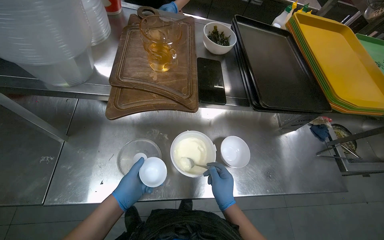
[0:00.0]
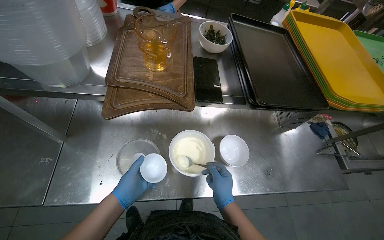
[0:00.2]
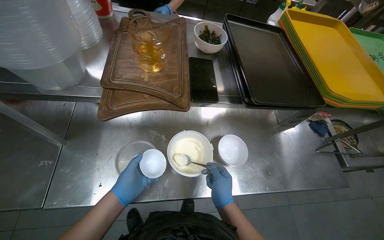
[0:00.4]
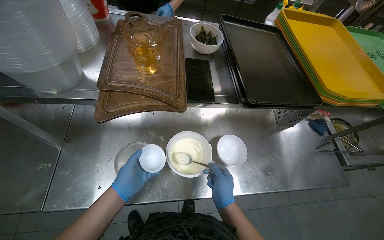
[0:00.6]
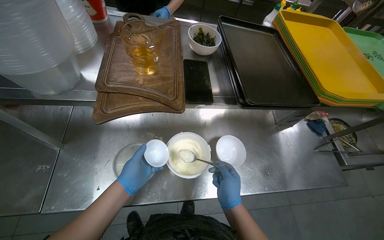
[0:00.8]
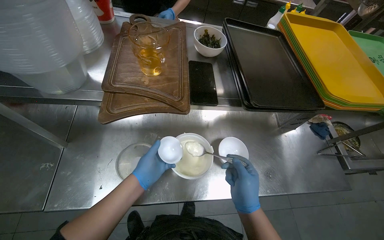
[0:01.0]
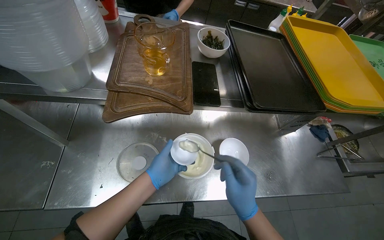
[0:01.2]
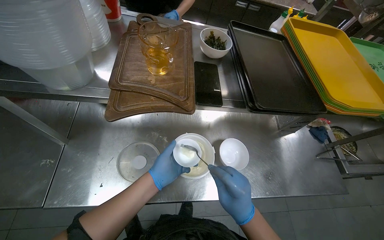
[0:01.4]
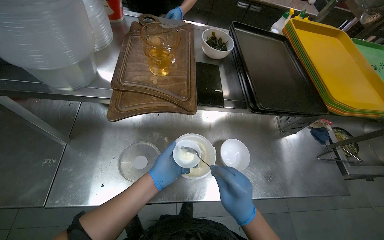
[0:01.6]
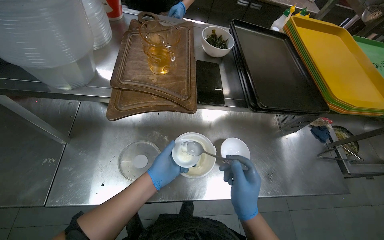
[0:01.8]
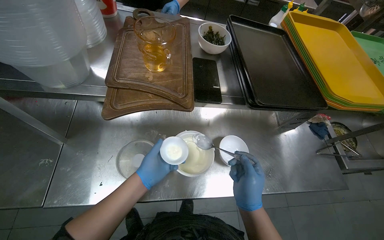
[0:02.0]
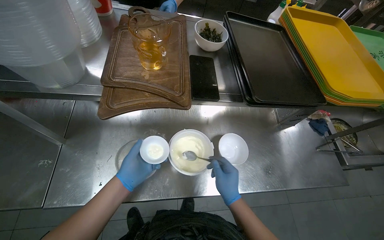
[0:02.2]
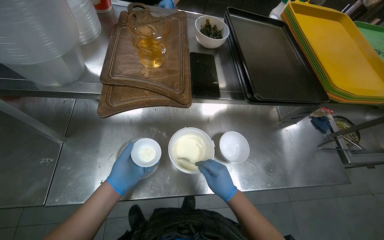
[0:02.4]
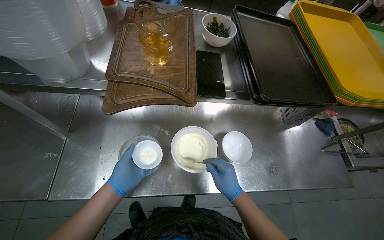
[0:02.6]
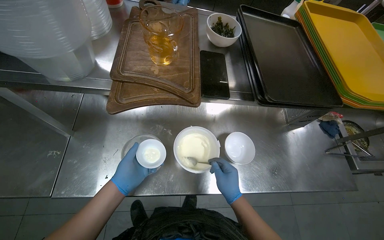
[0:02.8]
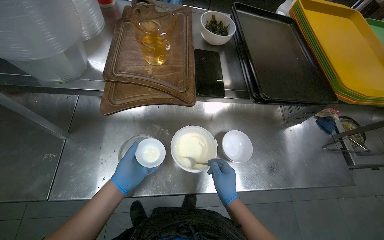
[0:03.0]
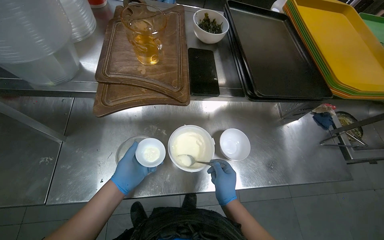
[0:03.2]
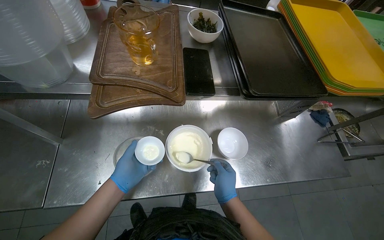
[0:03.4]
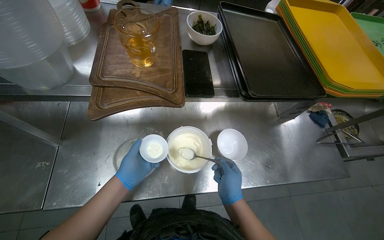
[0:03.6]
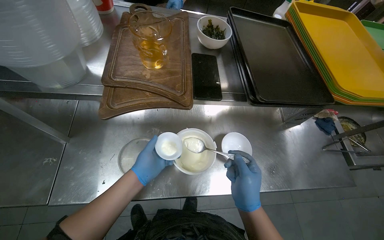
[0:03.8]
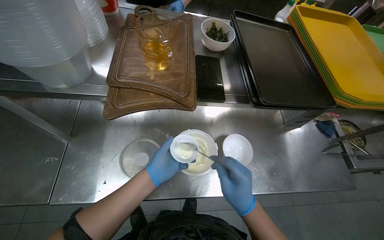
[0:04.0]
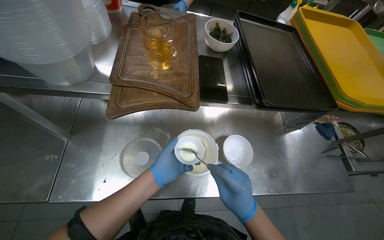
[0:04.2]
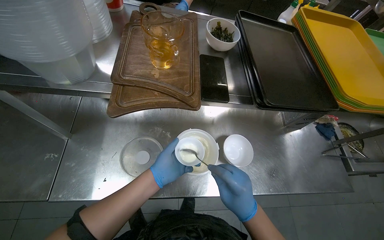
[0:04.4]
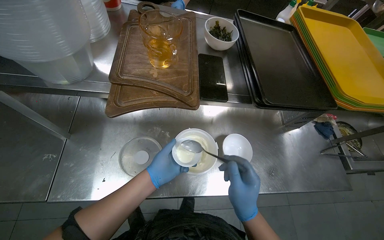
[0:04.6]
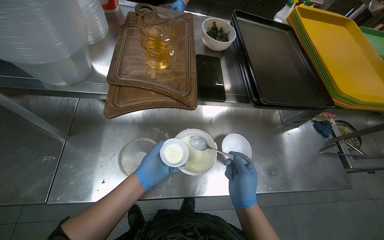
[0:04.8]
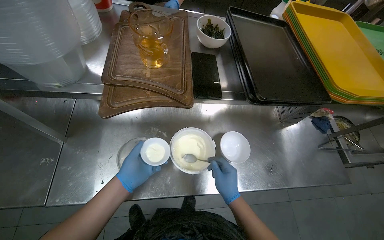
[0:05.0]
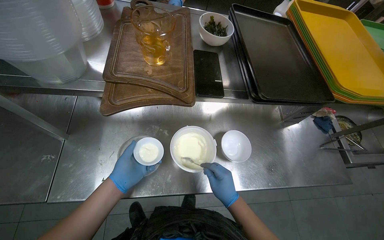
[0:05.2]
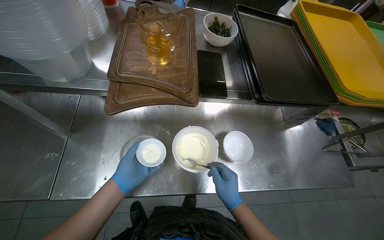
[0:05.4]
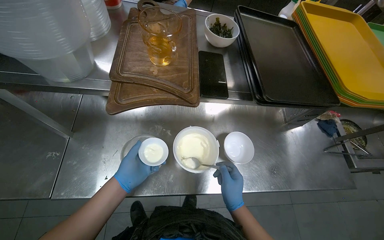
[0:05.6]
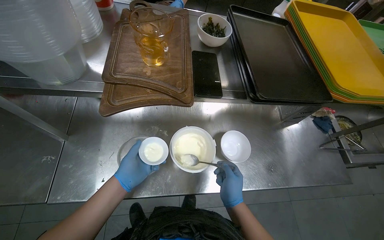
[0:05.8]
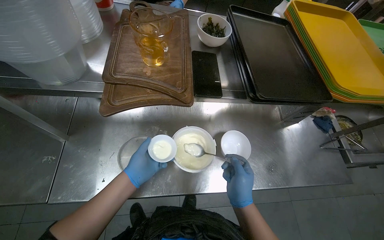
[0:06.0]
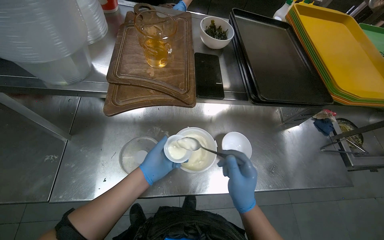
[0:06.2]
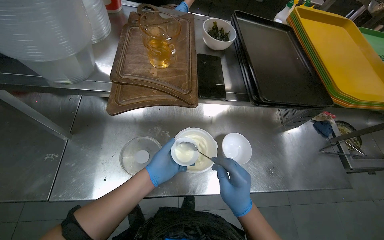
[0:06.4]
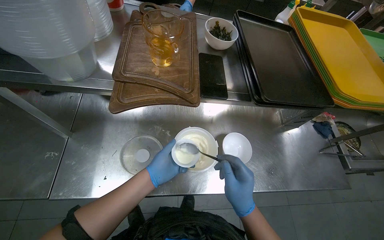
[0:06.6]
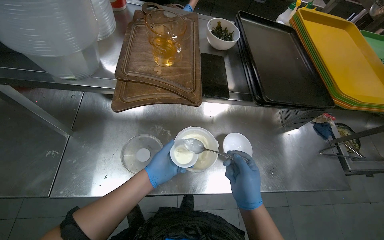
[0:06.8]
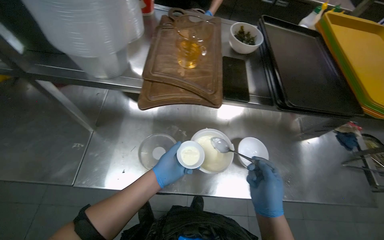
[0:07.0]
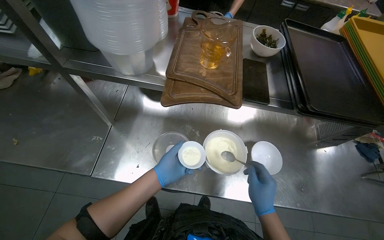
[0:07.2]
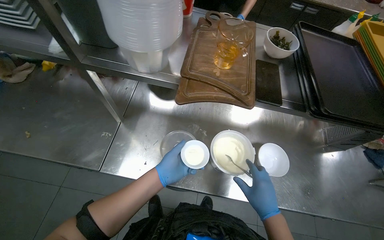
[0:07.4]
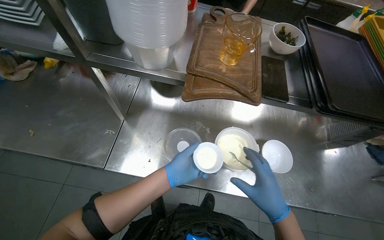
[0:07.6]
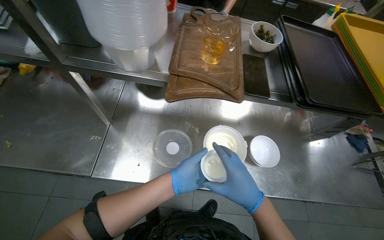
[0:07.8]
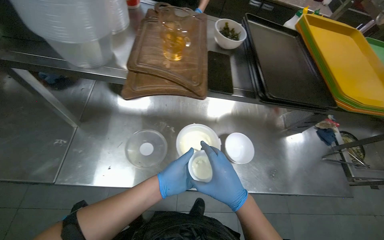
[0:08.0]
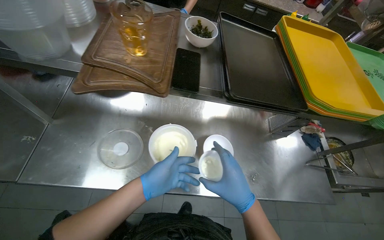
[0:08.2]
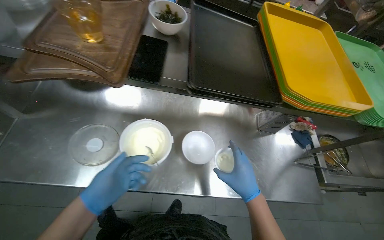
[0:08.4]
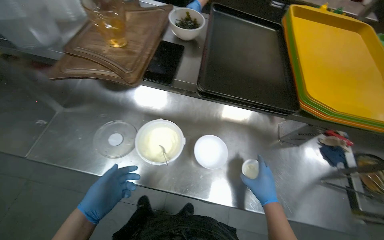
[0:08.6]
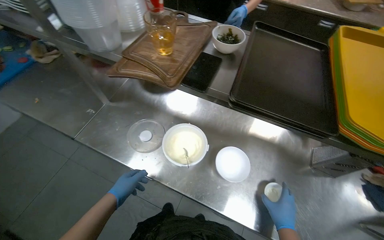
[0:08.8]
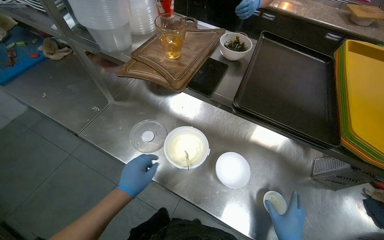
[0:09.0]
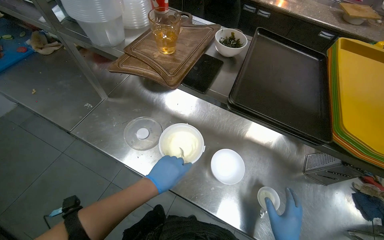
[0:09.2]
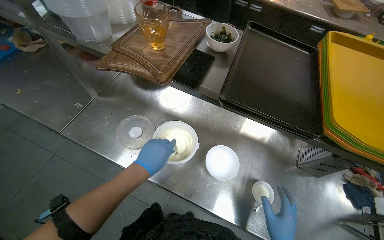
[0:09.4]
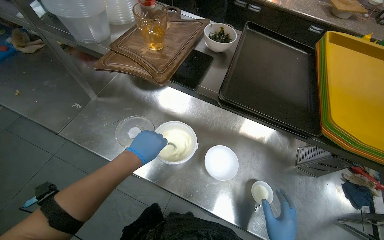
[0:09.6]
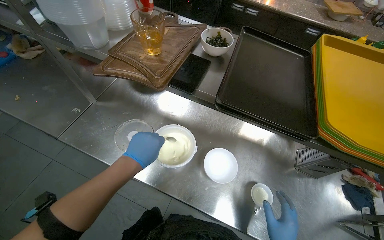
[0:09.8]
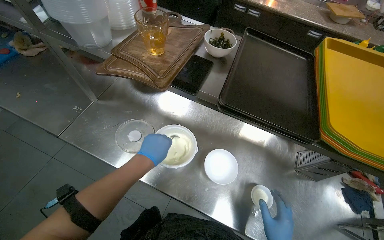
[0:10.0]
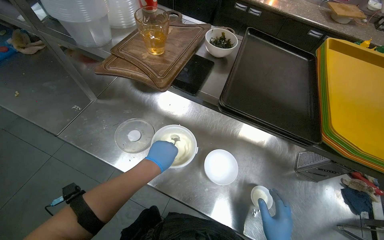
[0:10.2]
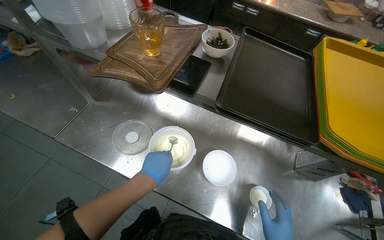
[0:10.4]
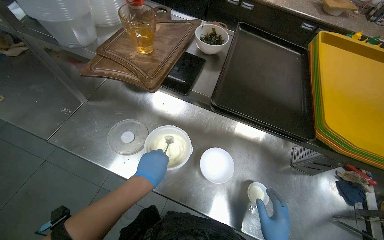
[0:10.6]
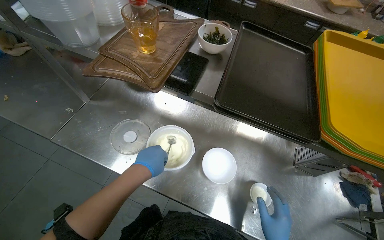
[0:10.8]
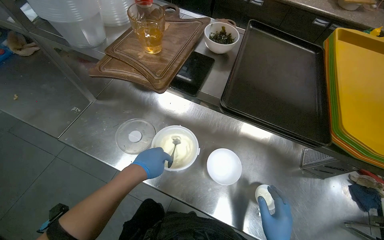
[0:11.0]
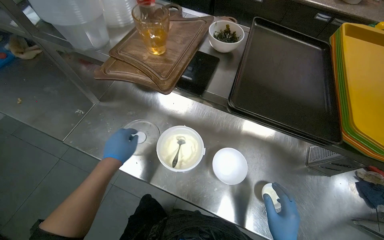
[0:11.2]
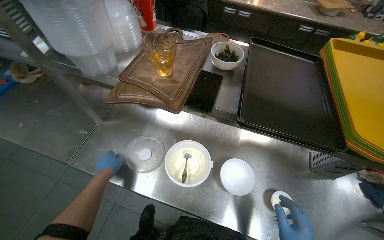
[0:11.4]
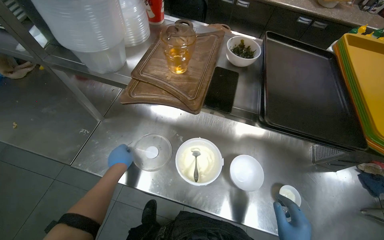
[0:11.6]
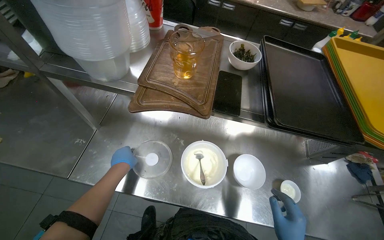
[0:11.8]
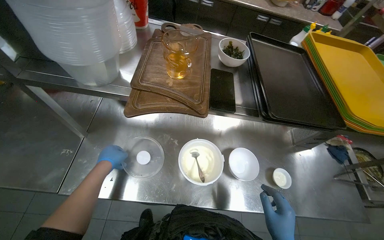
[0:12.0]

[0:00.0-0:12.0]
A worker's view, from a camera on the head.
Job: preparing food.
The whole recording: Preparing and storing food item. The worker retrieves a food container from the refrigerator, scoops its contents into a small bowl, and returns the container to the refrigerator.
0:00.0 to 0:01.6: The right hand heads nearer to the camera, covering roughly 10 cm; the left hand travels to the right by approximately 10 cm.
0:01.6 to 0:03.0: The right hand heads farther from the camera, covering approximately 10 cm, while the left hand heads to the left, covering about 10 cm.
0:03.0 to 0:04.4: The right hand travels nearer to the camera by about 10 cm. Meanwhile the left hand moves to the right, about 10 cm.
0:06.0 to 0:07.6: The hands make small movements and keep their place.
0:07.6 to 0:09.0: The head turns to the left by approximately 20 degrees.
0:09.0 to 0:10.4: The left hand is displaced to the right by some 10 cm.
0:10.4 to 0:12.0: The wearer looks about 20 degrees further to the right. The left hand shifts roughly 30 cm to the left and farther from the camera.

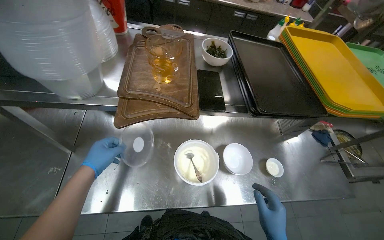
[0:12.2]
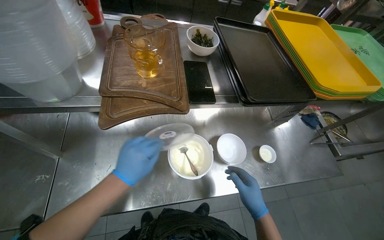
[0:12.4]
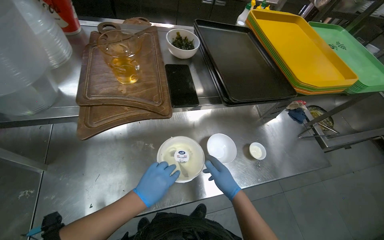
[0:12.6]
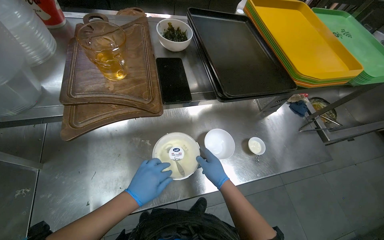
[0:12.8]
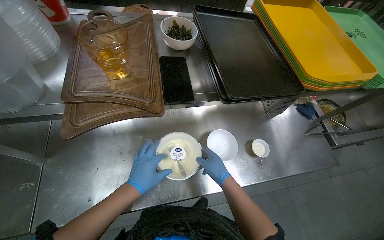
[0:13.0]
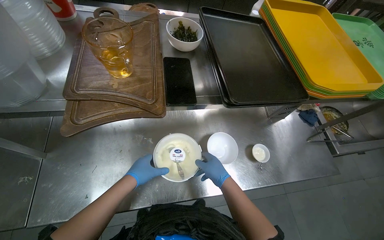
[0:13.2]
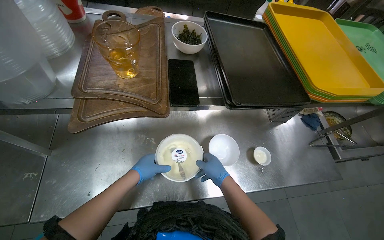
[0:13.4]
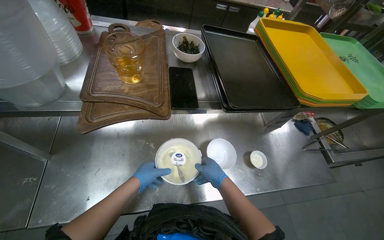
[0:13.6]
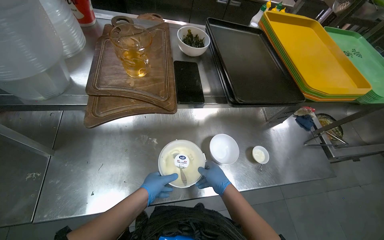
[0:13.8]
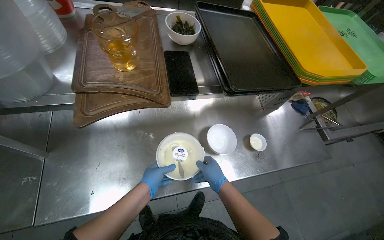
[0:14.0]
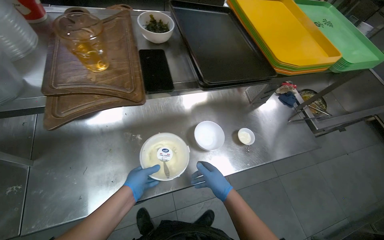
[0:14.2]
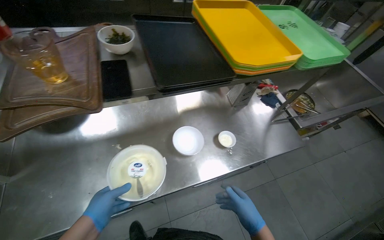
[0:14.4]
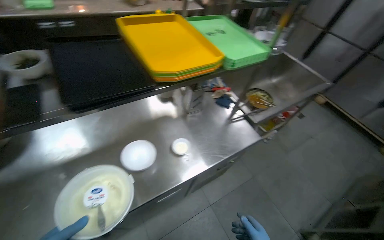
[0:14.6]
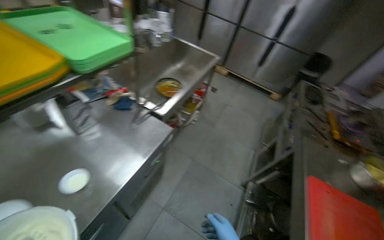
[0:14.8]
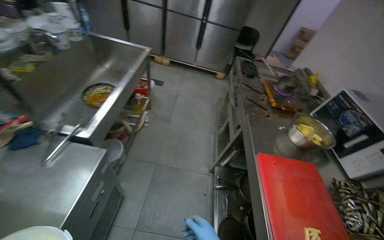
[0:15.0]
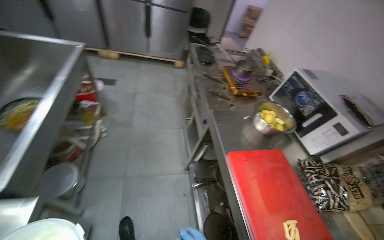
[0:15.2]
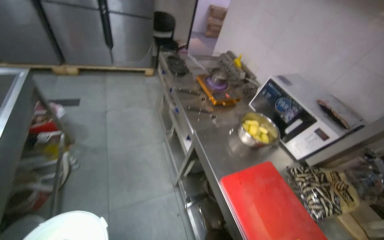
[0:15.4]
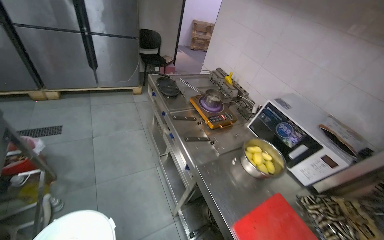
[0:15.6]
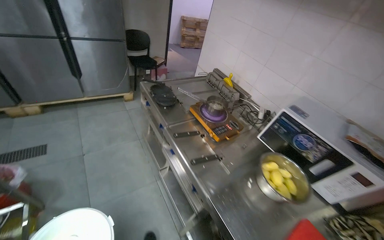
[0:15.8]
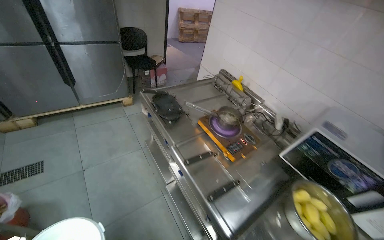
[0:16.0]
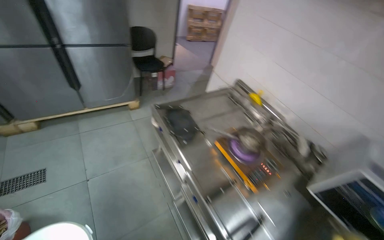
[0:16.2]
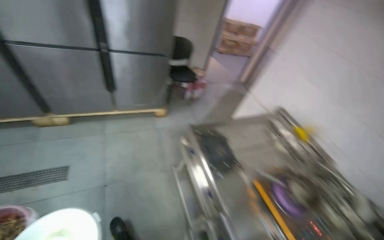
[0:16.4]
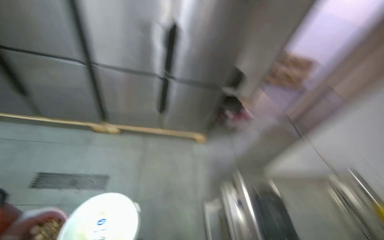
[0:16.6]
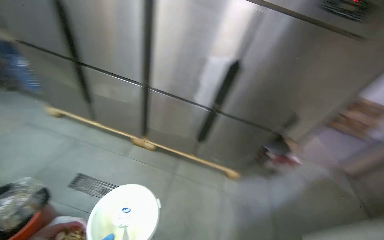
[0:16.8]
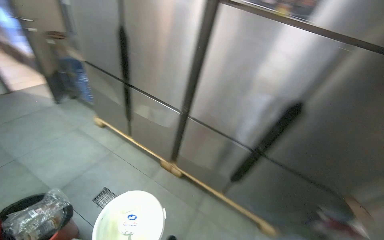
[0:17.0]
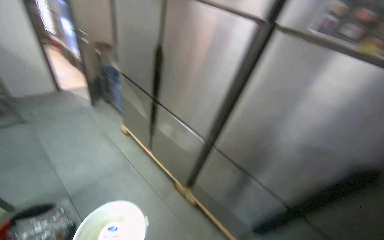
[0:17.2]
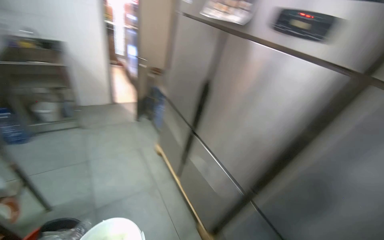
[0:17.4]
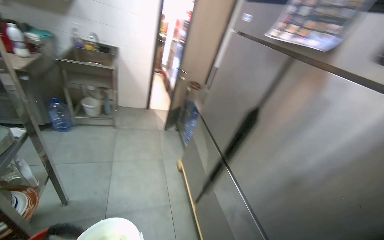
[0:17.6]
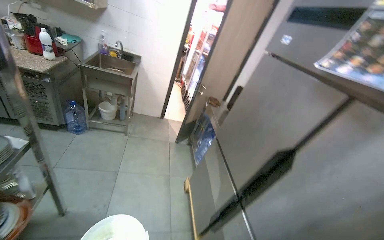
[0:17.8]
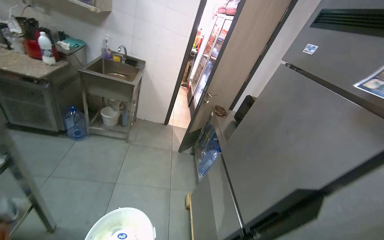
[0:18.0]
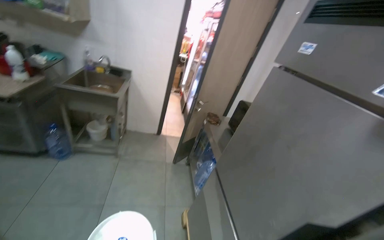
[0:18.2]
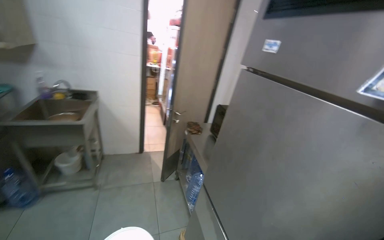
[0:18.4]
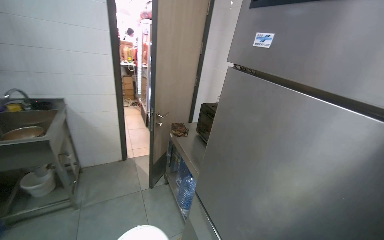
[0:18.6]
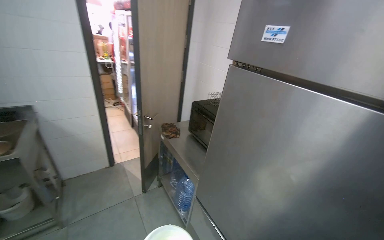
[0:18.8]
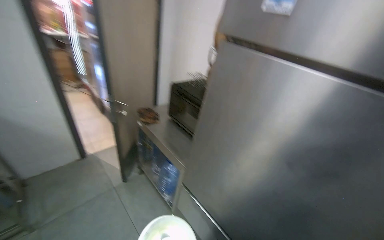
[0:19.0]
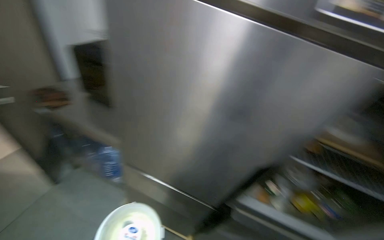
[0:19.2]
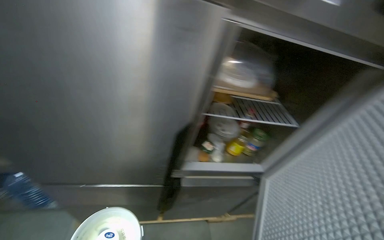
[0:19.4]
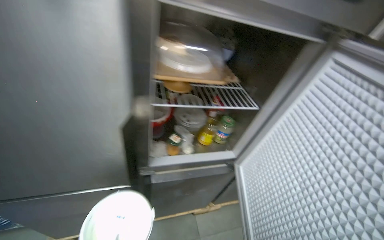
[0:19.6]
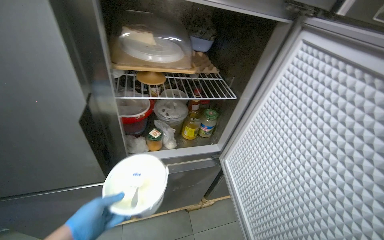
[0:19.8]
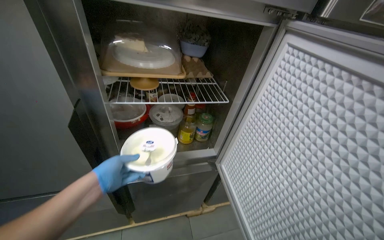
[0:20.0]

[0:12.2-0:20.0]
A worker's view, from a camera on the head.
Job: preparing food.
The whole recording: Preparing and storing food item. The worker retrieves a food container from the refrigerator, scoops its contents into a small bowl, and returns the container to the refrigerator.
0:12.2 to 0:13.8: The left hand moves to the right, about 20 cm.
0:13.8 to 0:15.4: The wearer moves roughly 1 m. The head turns to the right by approximately 100 degrees.
0:15.4 to 0:16.8: The camera travels approximately 1.5 m. The head turns to the left by approximately 30 degrees. The camera pitches upward, by some 15 degrees.
0:16.8 to 0:18.4: The head travels some 1.5 m. The head rotates approximately 55 degrees to the left. The view tilts approximately 30 degrees upward.
0:18.4 to 0:20.0: The wearer looks about 90 degrees further to the right. The view tilts some 30 degrees downward.
